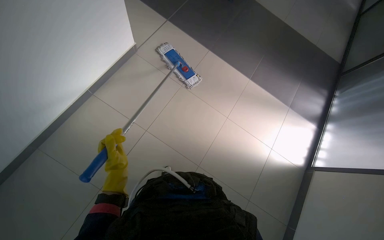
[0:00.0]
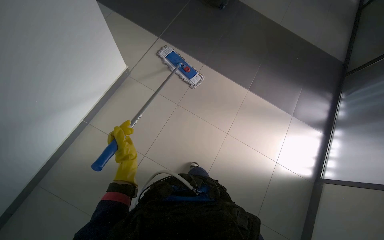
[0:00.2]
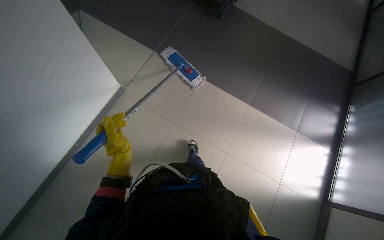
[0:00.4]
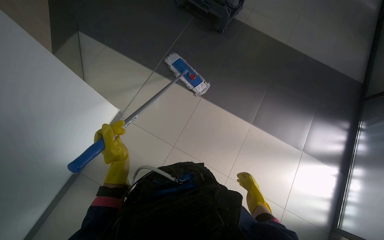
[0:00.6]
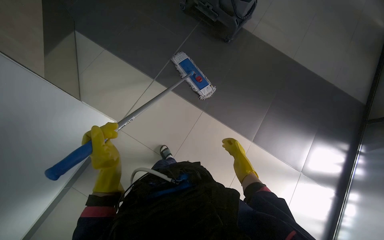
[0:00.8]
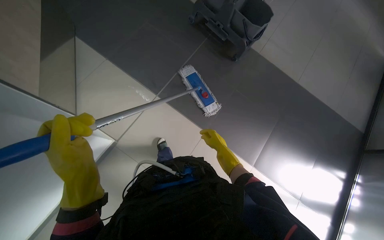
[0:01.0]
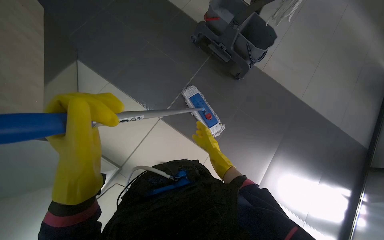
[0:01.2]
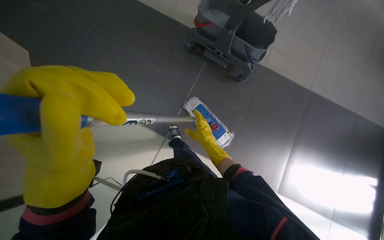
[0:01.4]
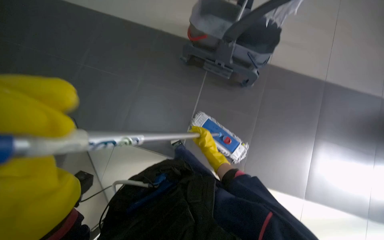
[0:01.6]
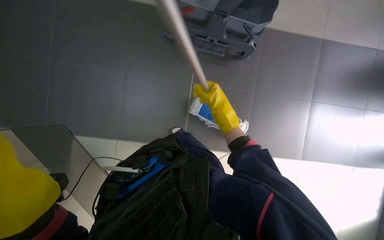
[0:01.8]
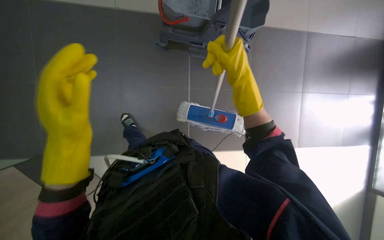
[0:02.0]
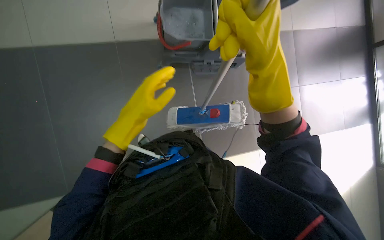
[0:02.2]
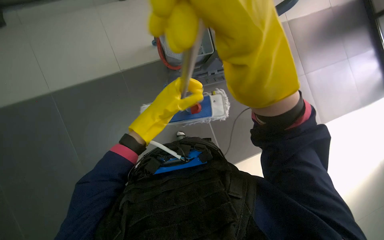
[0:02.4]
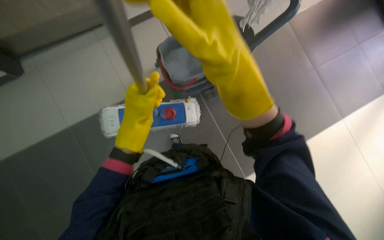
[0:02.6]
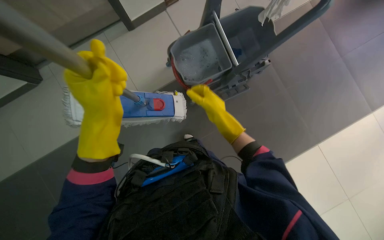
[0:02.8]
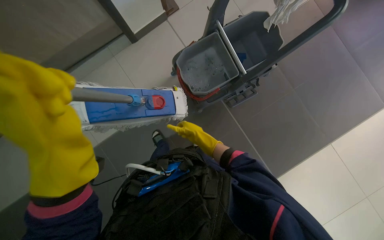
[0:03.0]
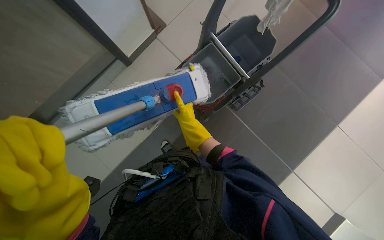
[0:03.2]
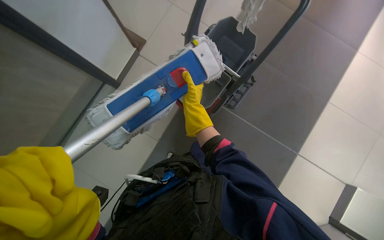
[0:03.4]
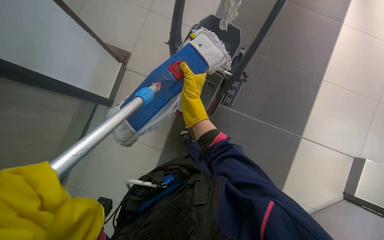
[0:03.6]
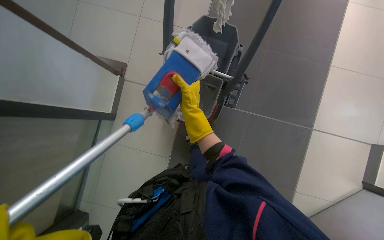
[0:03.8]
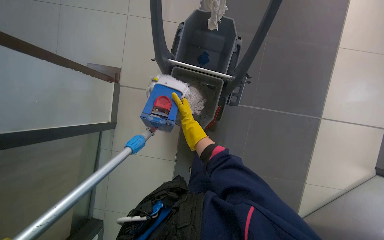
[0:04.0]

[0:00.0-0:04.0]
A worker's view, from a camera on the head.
Job: mopping floor.
The whole recording: Mopping floor. The worker mops the floor with a flat mop.
0:00.0 to 0:01.4: The camera is carried approximately 90 cm.
0:02.6 to 0:04.0: Everything in view rotates some 50 degrees counterclockwise.

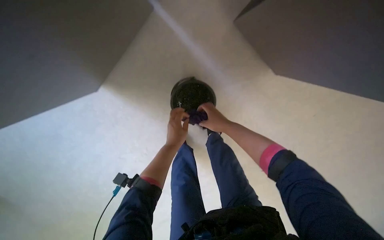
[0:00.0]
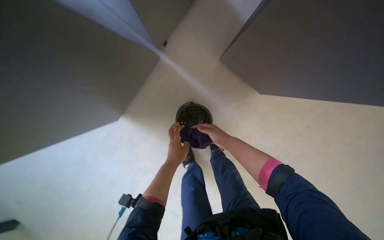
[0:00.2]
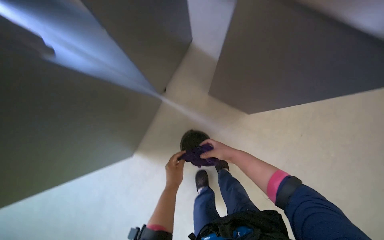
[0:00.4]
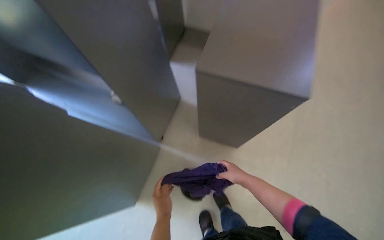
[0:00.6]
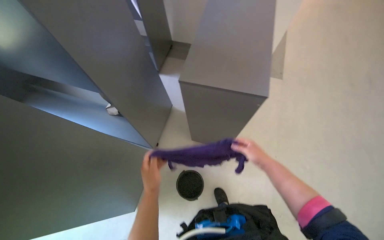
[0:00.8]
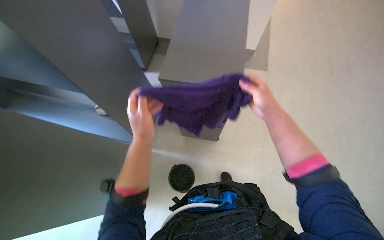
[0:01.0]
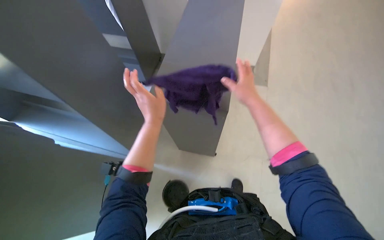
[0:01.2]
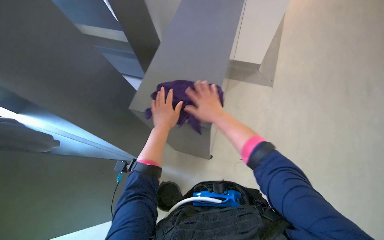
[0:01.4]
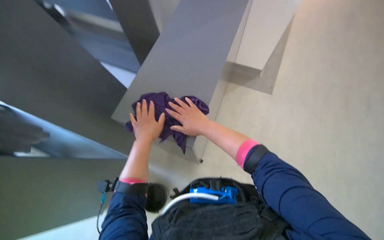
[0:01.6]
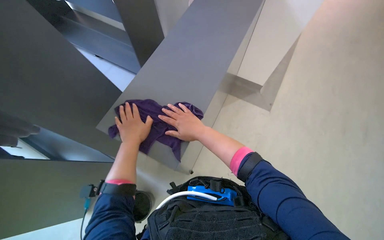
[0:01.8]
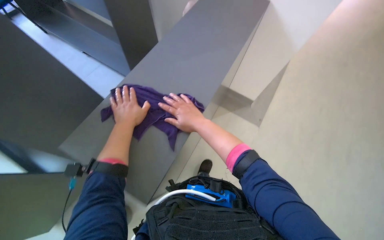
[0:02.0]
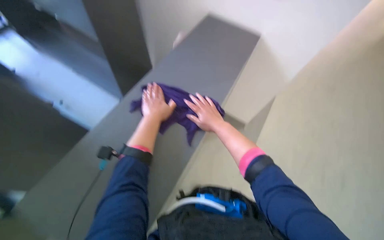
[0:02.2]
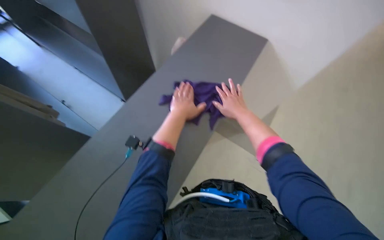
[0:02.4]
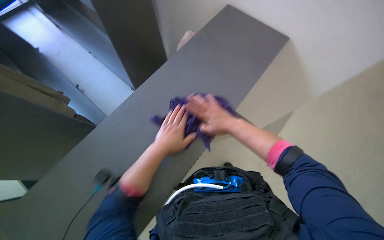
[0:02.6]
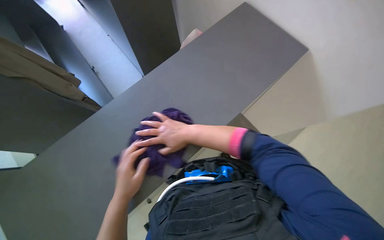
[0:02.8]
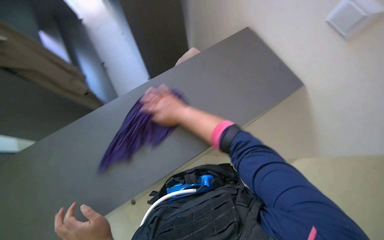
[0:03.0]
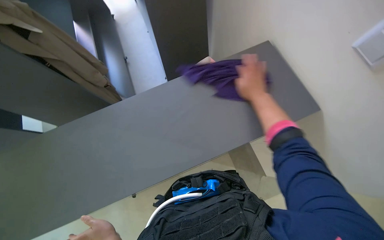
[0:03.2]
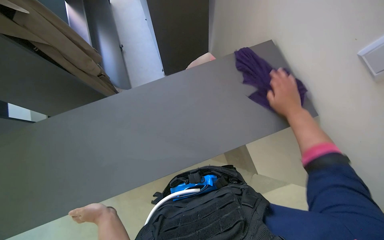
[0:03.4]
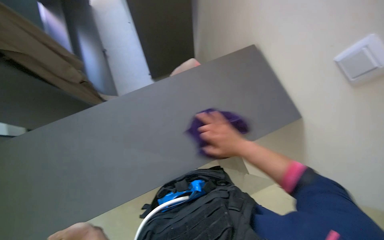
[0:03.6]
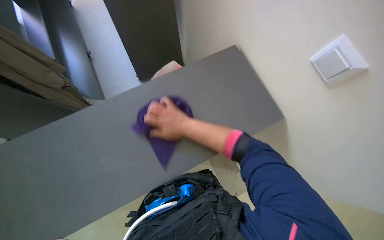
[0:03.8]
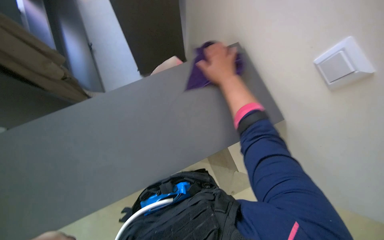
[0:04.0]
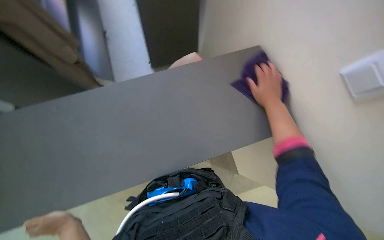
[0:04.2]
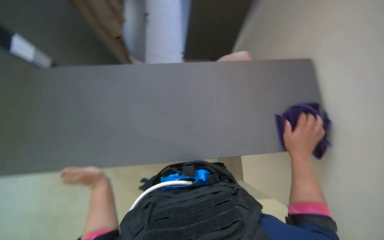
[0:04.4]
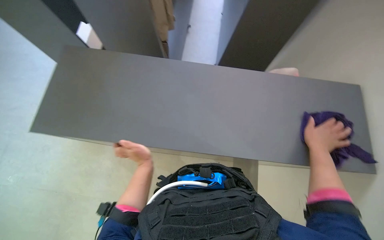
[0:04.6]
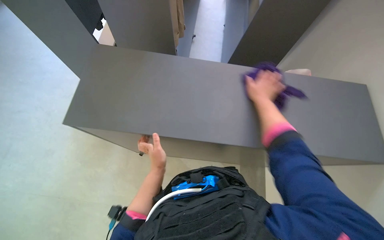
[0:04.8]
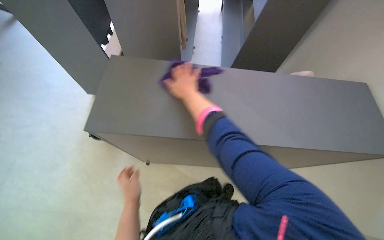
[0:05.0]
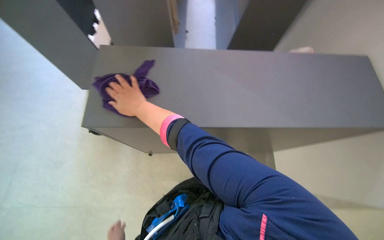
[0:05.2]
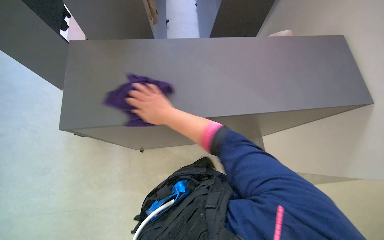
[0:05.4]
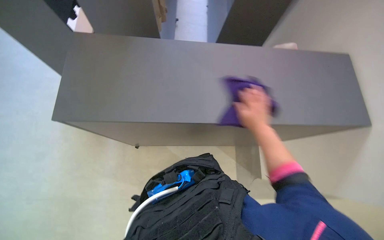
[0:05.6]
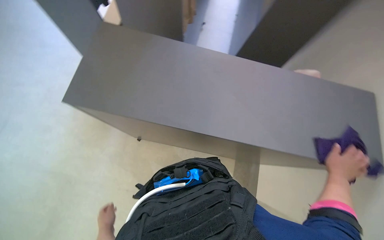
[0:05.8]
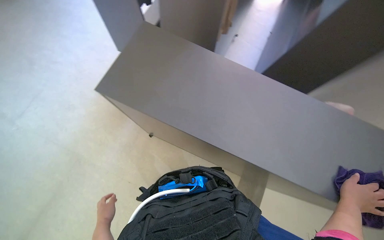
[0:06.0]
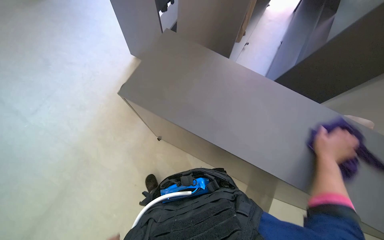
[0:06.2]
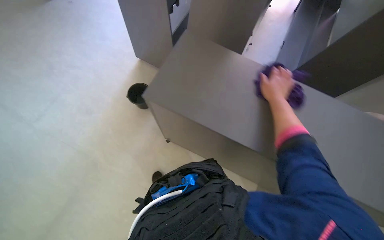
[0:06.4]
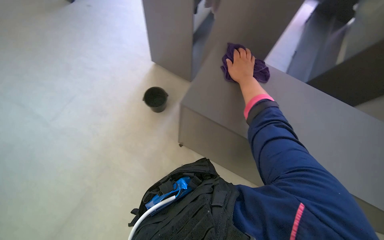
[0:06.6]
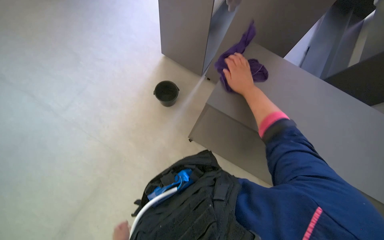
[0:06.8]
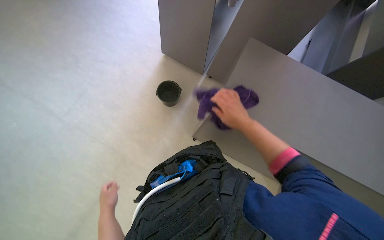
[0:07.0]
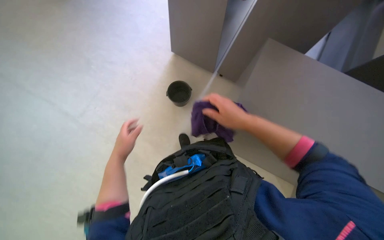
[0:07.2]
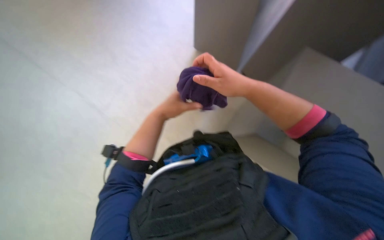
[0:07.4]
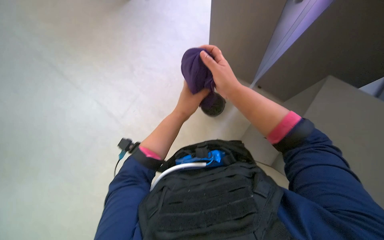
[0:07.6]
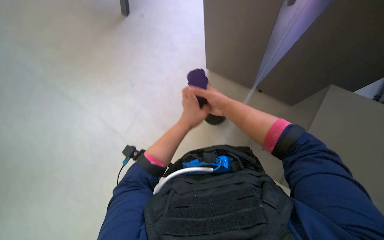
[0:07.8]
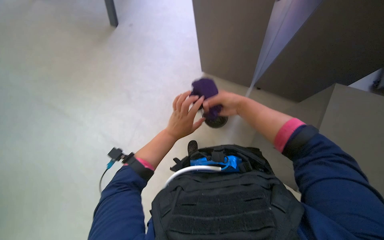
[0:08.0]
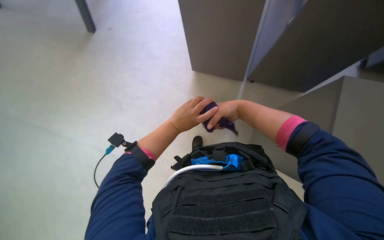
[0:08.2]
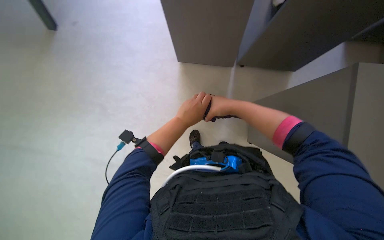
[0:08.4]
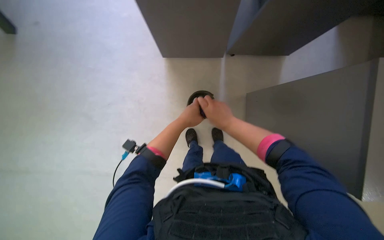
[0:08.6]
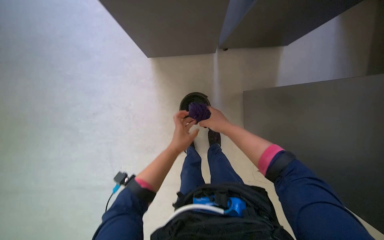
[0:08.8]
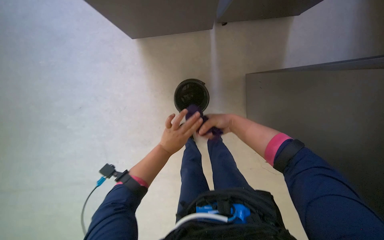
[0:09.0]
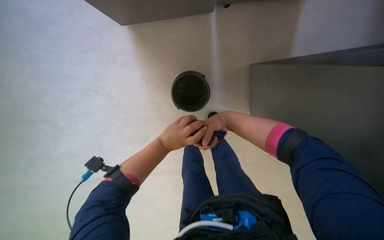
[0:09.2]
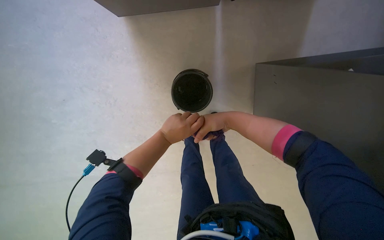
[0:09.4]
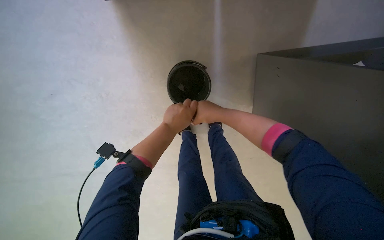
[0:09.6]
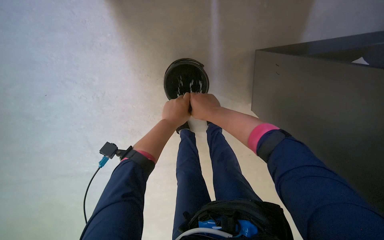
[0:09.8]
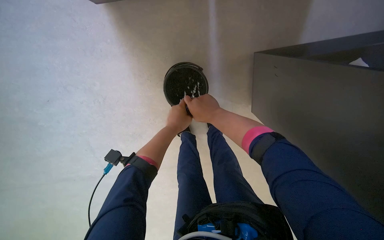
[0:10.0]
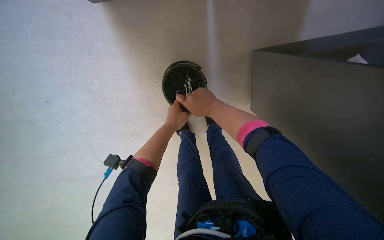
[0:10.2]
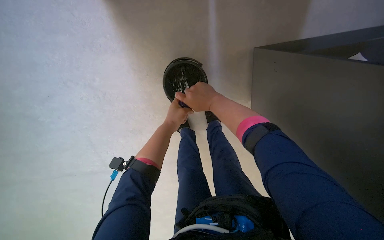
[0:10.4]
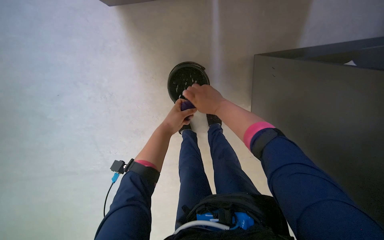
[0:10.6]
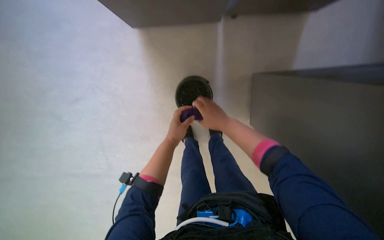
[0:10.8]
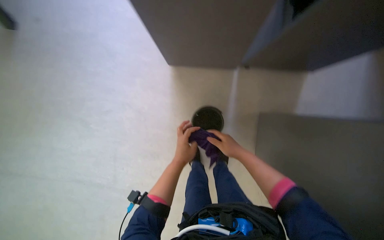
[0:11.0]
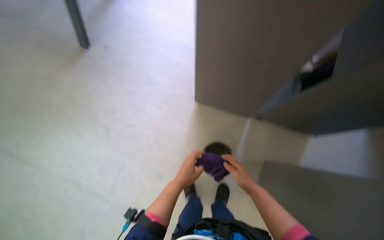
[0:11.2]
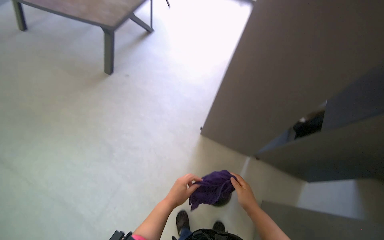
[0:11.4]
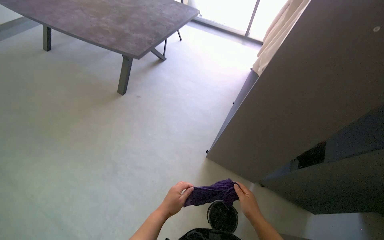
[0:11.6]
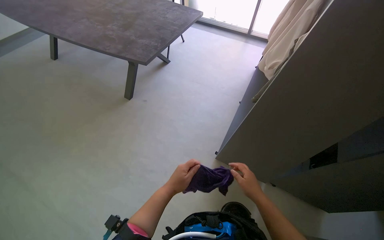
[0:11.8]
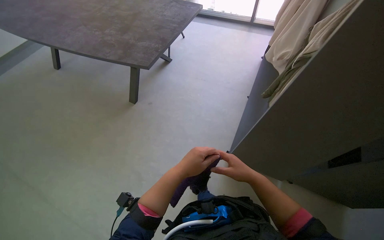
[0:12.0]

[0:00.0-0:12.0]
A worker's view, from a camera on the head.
Job: wiping surfaces.
The whole recording: Wiping shelves and table. The worker wipes down shelves and a large table with a purple cloth.
0:00.0 to 0:01.6: The view tilts approximately 25 degrees upward.
0:03.0 to 0:04.4: The right hand moves left and right over roughly 35 cm, changing direction 2 times.
0:04.4 to 0:06.0: The right hand goes to the left and returns, roughly 60 cm each way.
0:06.0 to 0:07.6: The view pans to the left by some 25 degrees. The right hand goes up and down the picture, approximately 40 cm each way, reversing 2 times.
0:07.6 to 0:09.0: The right hand moves farther from the camera and down the picture, approximately 15 cm.
0:09.0 to 0:10.4: The view tips downward by some 10 degrees. The right hand shifts approximately 20 cm up the picture and to the left, while the left hand travels up the picture by about 15 cm.
0:10.4 to 0:12.0: The camera is carried about 70 cm. The view tilts some 55 degrees upward. The scene rotates clockwise by about 35 degrees.

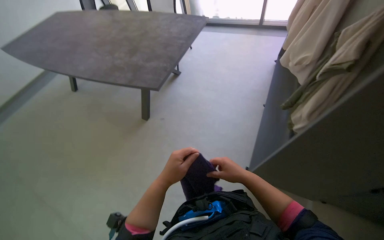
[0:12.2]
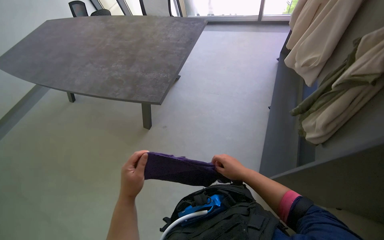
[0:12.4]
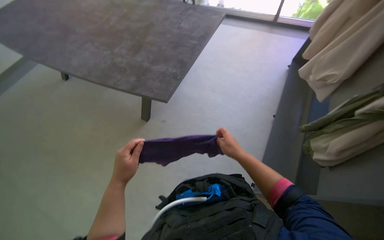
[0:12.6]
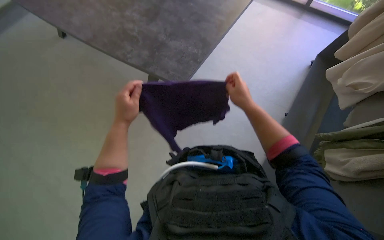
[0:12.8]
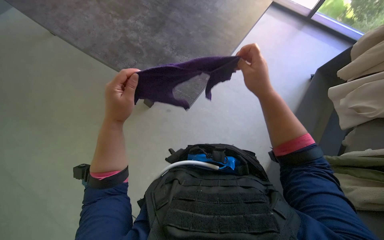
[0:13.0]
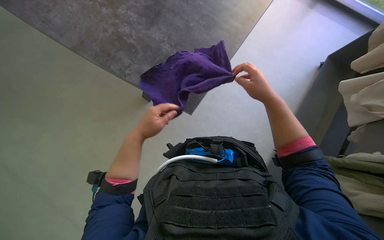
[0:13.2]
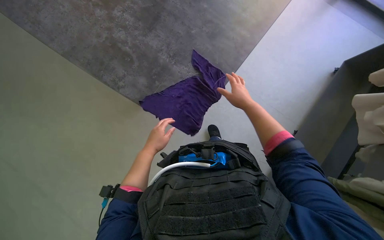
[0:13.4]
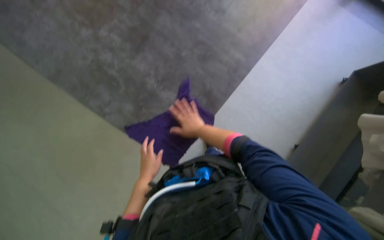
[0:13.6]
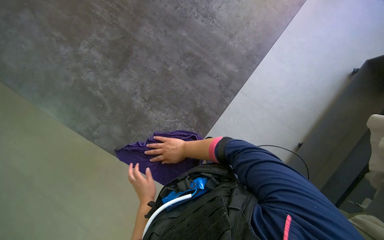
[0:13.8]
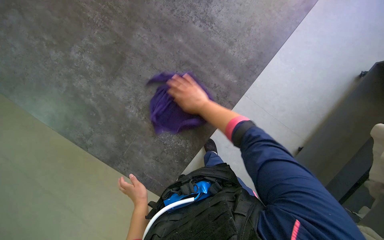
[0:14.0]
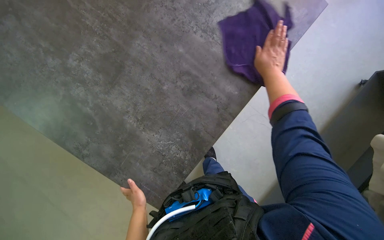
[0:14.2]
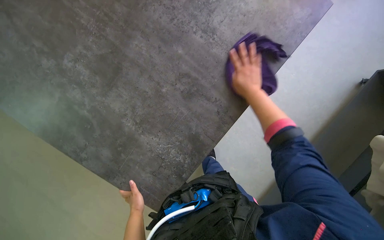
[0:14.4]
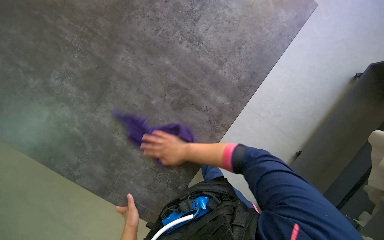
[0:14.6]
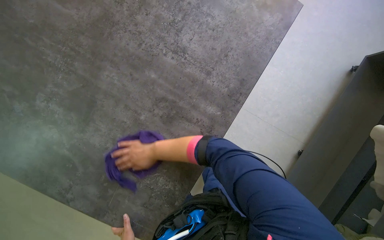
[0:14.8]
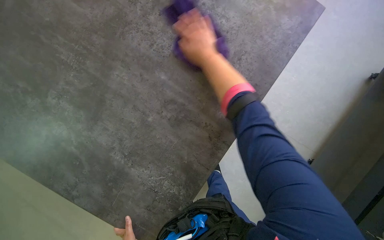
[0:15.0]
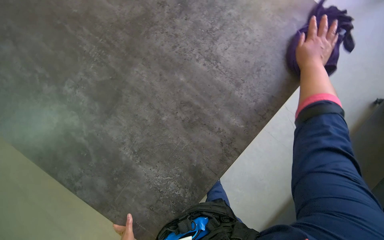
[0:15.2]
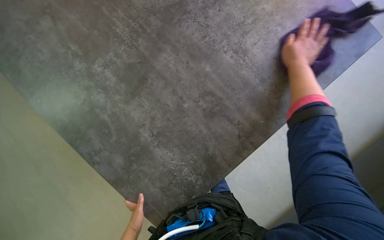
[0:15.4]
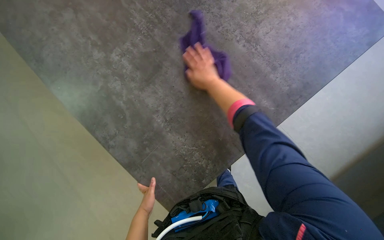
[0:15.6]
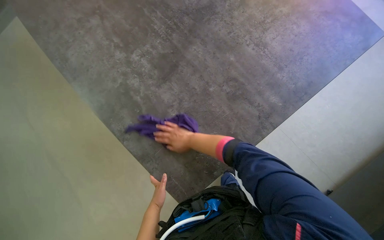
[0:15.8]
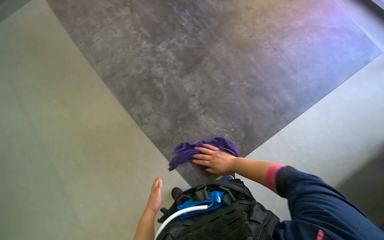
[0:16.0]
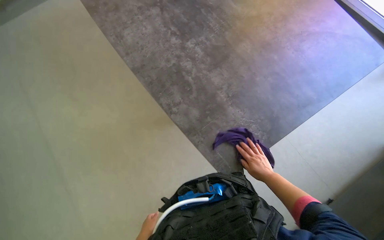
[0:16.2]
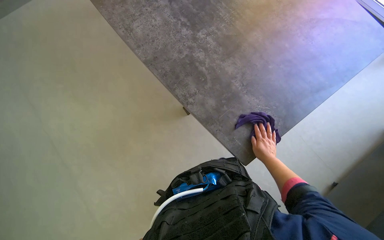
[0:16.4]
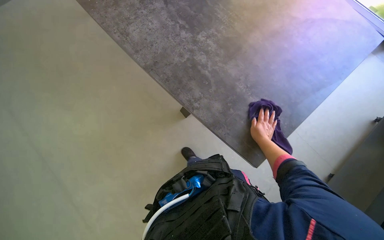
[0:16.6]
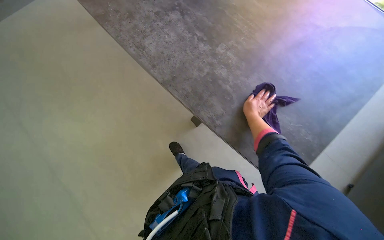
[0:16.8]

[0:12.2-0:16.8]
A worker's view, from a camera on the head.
Job: wiping surfaces.
The whole recording: Wiping shelves and table. The worker wipes down shelves and a large table with a purple cloth.
0:12.2 to 0:13.8: The wearer moves about 1 m. The view tips downward by roughly 30 degrees.
0:15.2 to 0:16.8: The head travels to the left, approximately 70 cm.
